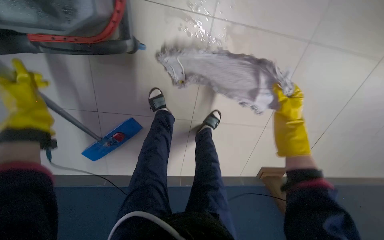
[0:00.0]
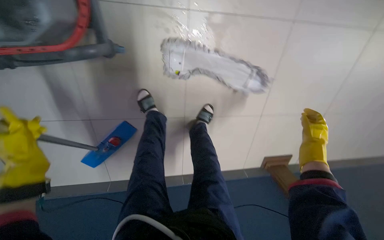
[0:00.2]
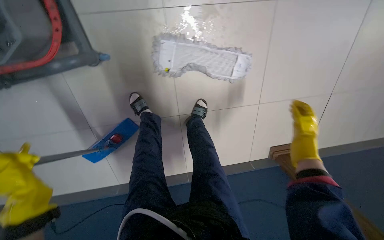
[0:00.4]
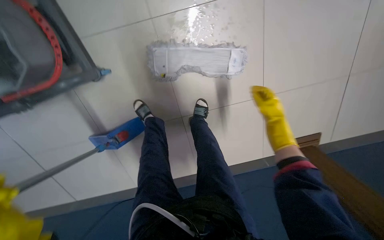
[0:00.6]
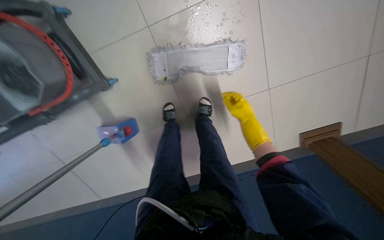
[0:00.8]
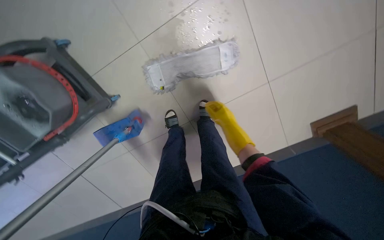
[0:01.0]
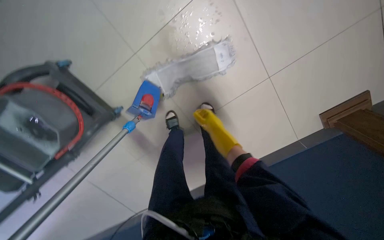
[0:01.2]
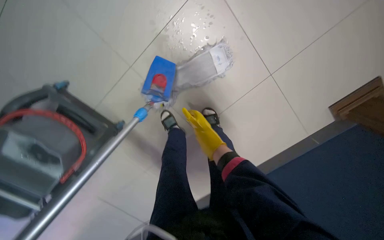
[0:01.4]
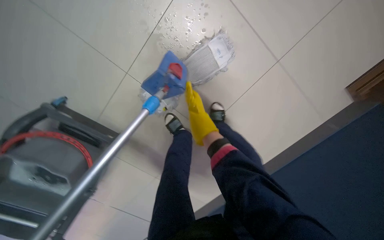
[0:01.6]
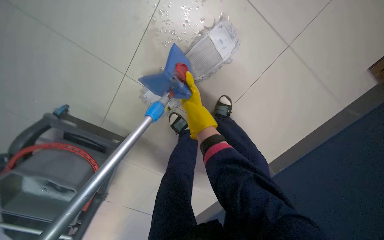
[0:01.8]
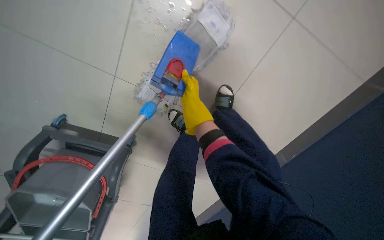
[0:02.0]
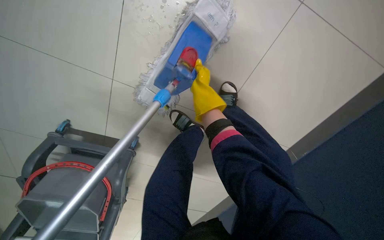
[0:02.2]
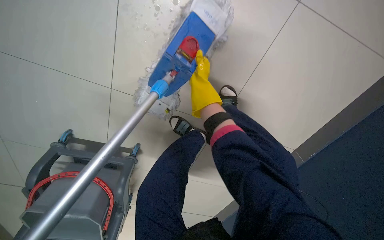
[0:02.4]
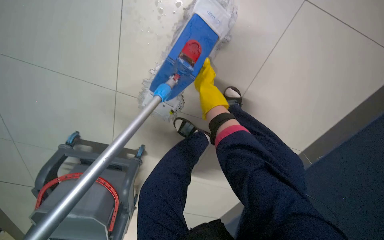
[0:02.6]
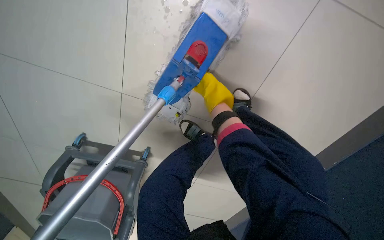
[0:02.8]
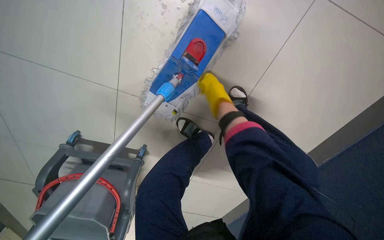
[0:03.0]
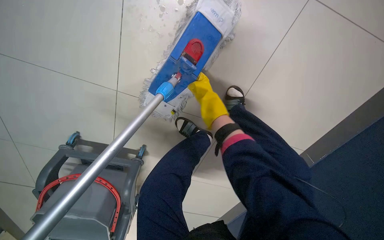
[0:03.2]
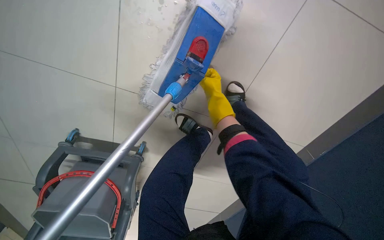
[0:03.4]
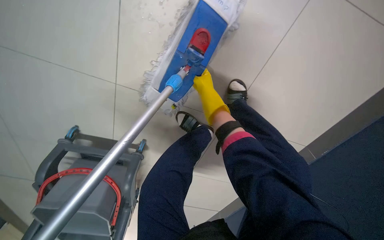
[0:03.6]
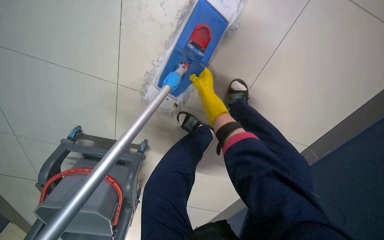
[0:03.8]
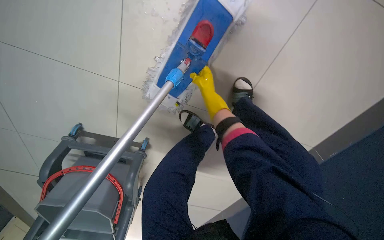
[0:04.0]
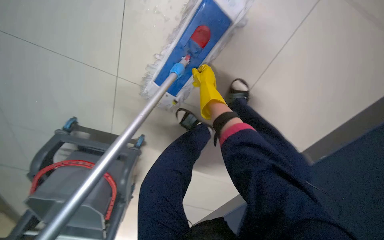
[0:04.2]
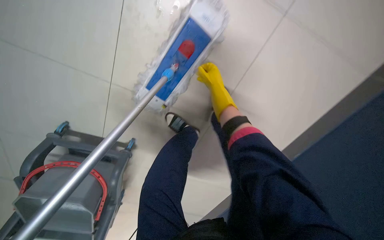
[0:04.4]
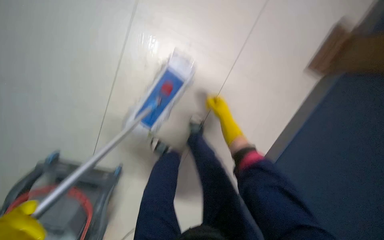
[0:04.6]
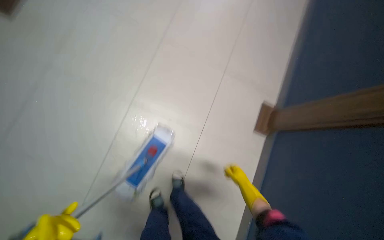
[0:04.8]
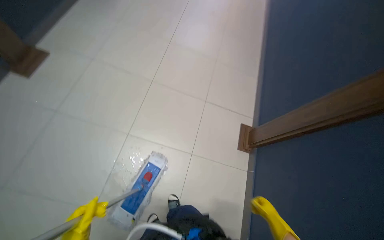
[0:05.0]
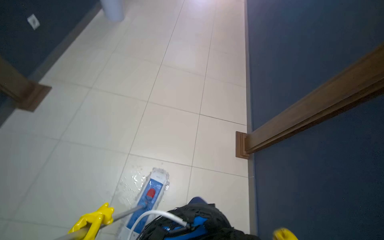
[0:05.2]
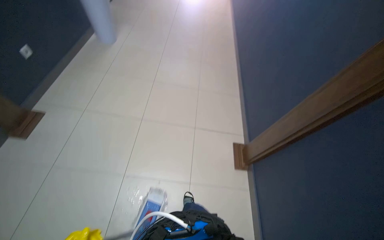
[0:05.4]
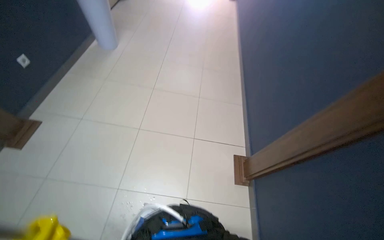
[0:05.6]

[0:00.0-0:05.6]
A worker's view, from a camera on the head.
Job: preparing cleaning supplies.
The whole recording: Wringing cleaning cloth in bucket. The worker wrings a cleaning cloth in the bucket of the cleaning cart.
0:00.0 to 0:01.4: The camera travels to the right, approximately 40 cm. The camera sweeps to the left, by about 25 degrees. Everything in view rotates about 35 degrees counterclockwise.
0:01.4 to 0:02.8: The camera is aimed roughly 15 degrees further to the left. The right hand is displaced up the picture by some 25 cm.

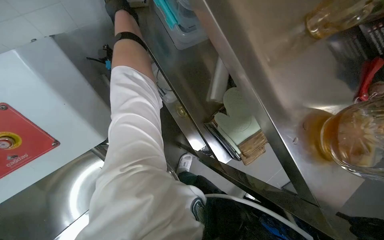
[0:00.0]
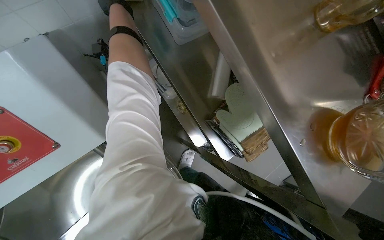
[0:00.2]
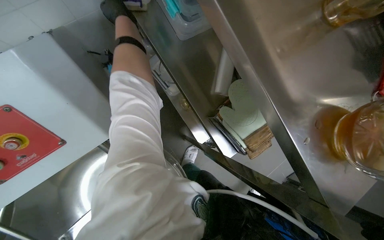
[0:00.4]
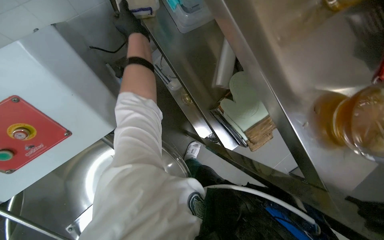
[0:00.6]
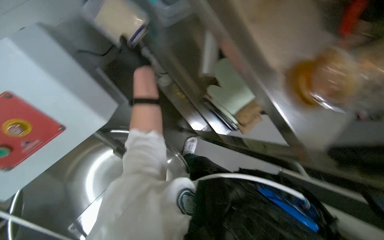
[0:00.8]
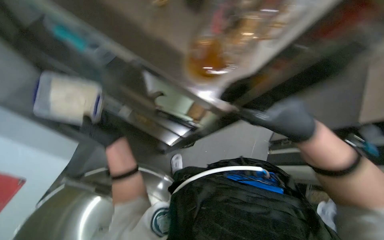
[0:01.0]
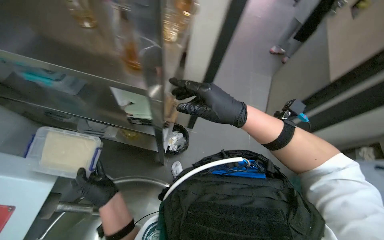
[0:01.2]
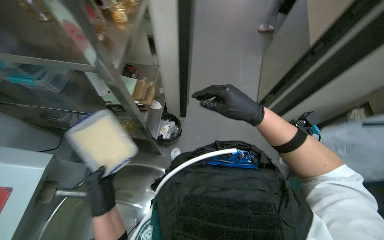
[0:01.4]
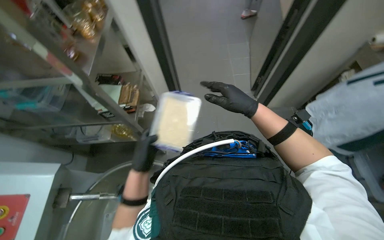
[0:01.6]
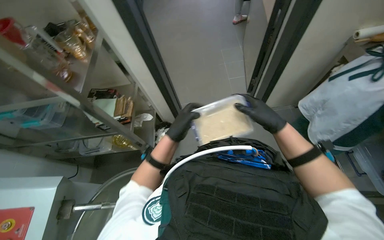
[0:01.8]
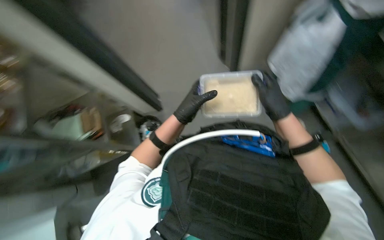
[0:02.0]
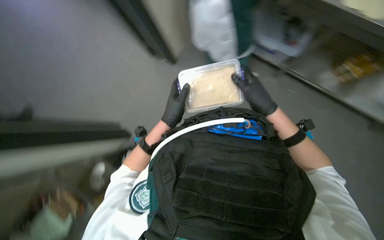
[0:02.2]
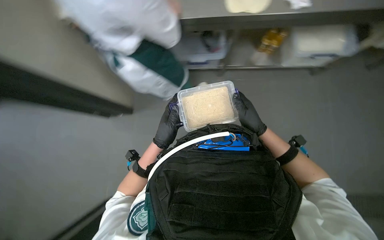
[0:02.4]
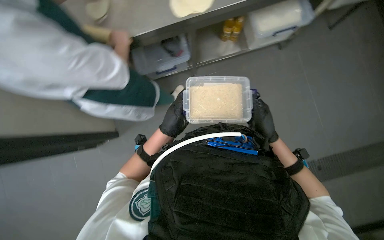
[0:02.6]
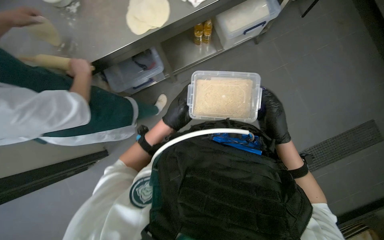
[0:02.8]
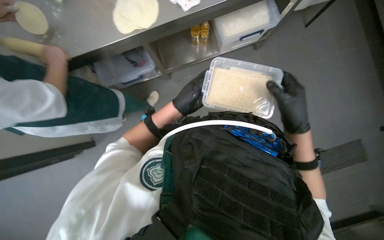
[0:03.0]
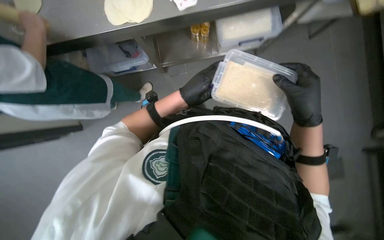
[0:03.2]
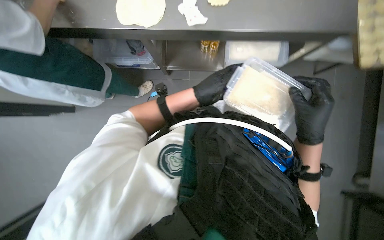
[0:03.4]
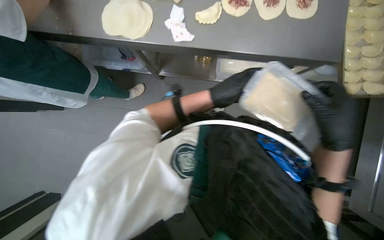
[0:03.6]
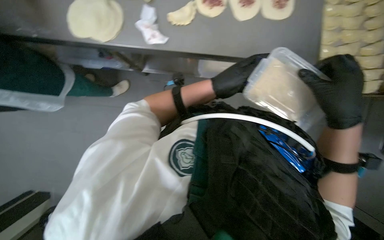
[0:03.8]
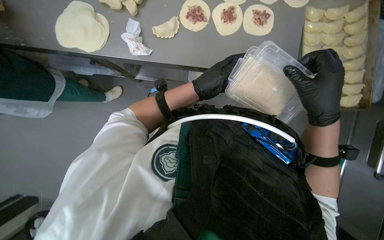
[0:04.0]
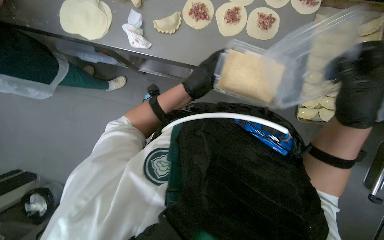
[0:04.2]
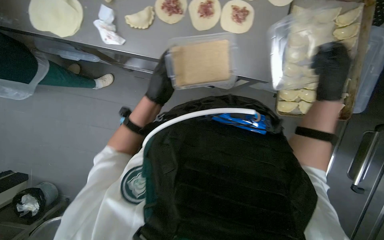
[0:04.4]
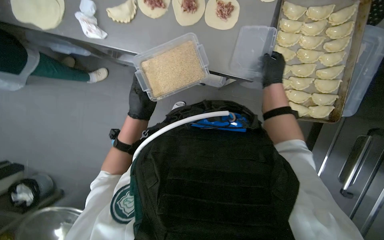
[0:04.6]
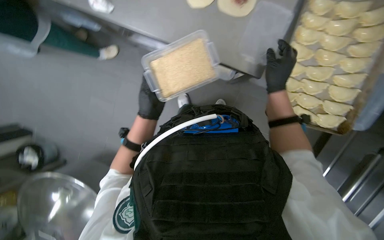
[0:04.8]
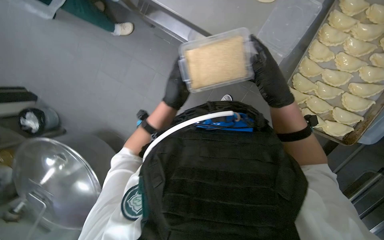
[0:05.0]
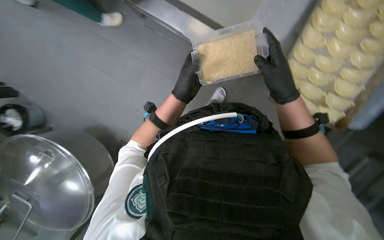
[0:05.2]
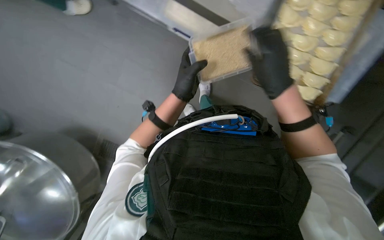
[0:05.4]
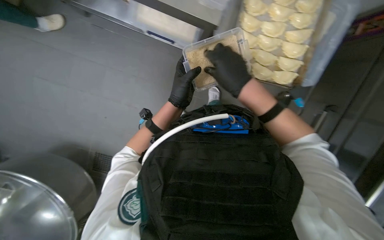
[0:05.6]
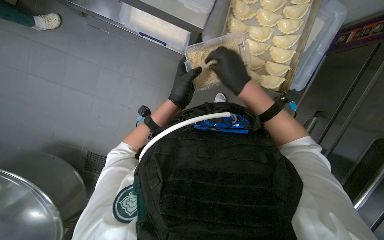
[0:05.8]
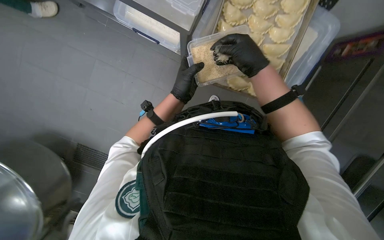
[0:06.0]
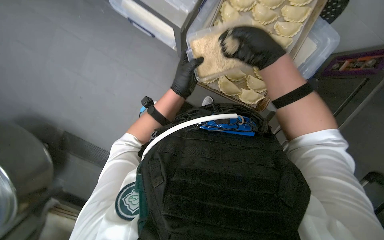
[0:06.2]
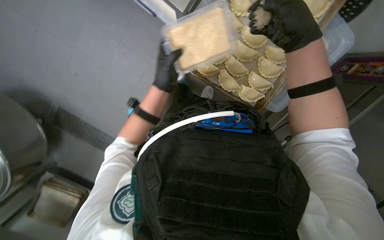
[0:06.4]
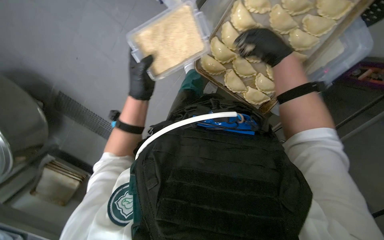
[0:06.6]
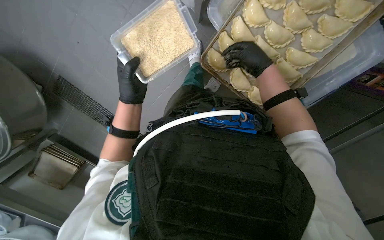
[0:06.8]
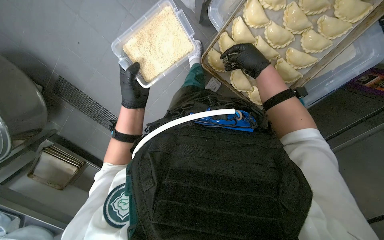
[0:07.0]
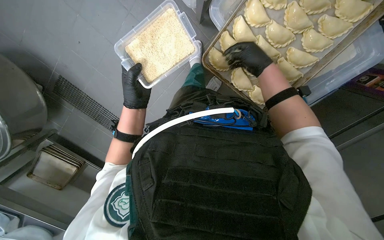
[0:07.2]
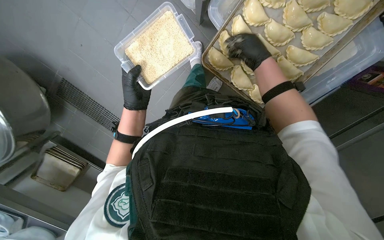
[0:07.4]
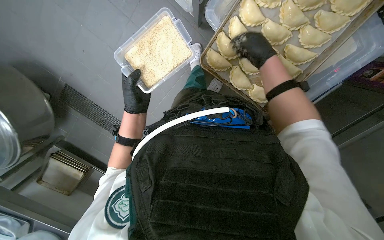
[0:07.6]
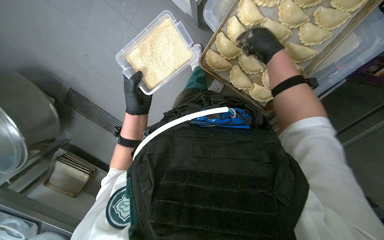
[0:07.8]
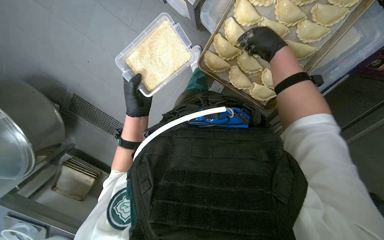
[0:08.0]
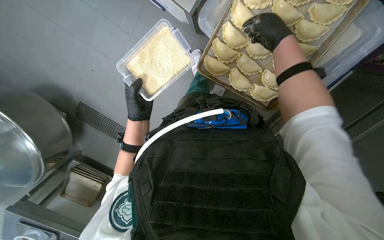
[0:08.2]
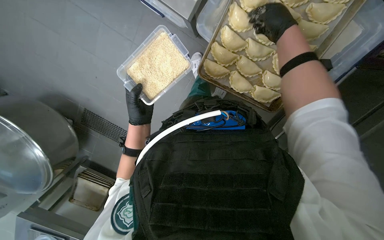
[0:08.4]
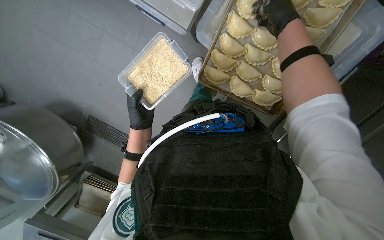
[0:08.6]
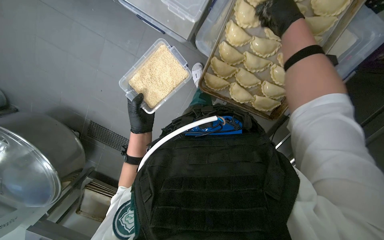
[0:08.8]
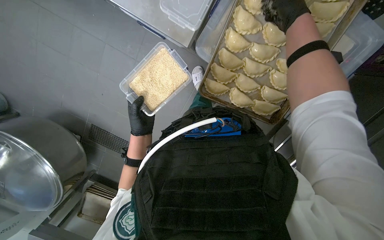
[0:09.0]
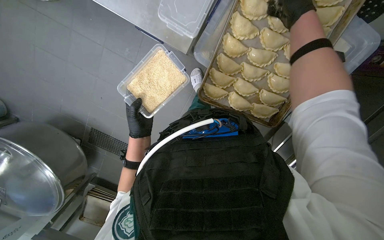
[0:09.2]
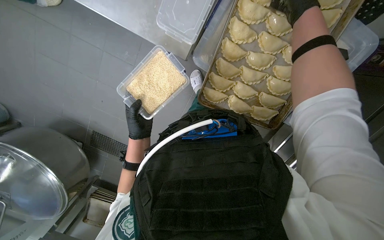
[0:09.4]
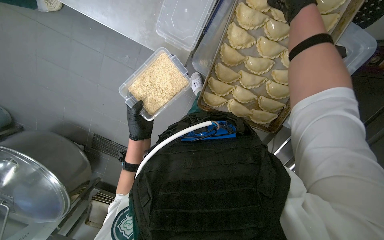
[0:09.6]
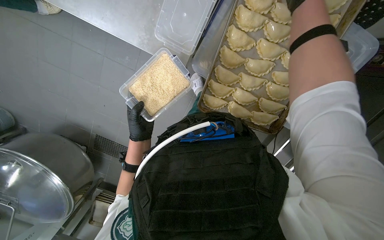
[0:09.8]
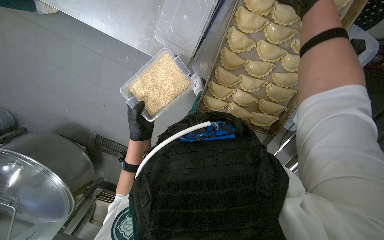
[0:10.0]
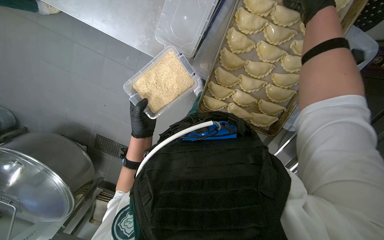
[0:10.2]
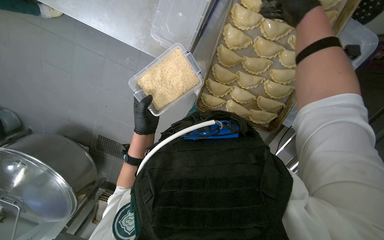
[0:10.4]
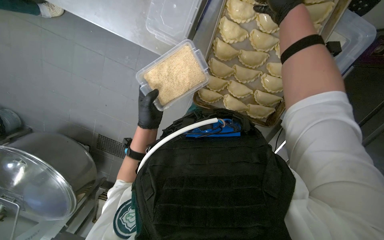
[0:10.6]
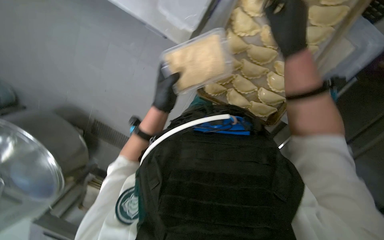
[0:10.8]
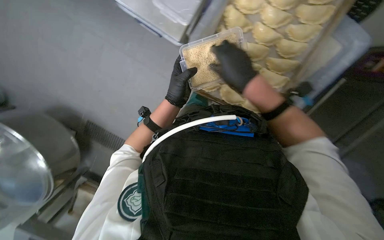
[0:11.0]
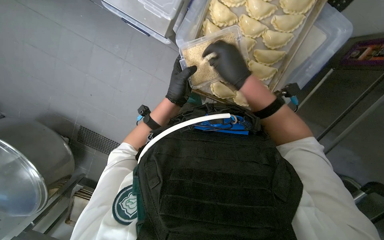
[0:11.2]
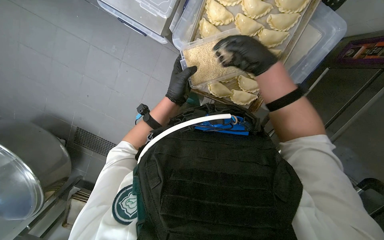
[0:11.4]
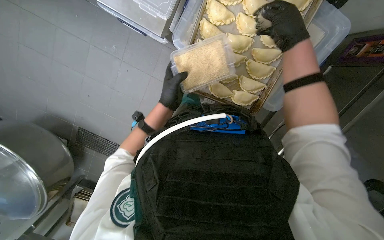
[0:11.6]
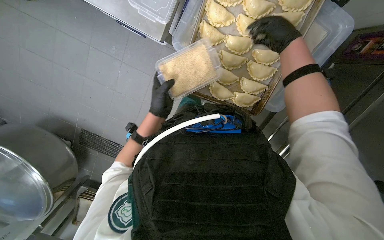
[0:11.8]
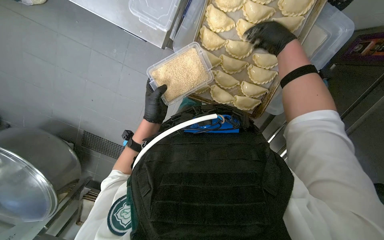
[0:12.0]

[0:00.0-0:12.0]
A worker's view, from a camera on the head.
Job: preparing food.
The whole recording: Sprinkling sesame seeds on dumplings. The worker sprinkles sesame seeds onto the egg-washed dumplings on a baking sheet.
0:00.0 to 0:01.6: The wearer looks approximately 45 degrees further to the right.
0:03.0 to 0:04.4: The right hand heads to the right, covering some 30 cm.
0:04.4 to 0:06.0: The left hand is displaced to the right by about 25 cm.
0:06.0 to 0:07.6: The left hand goes some 20 cm to the left; the right hand goes some 15 cm farther from the camera.
0:07.6 to 0:09.0: The right hand heads nearer to the camera, covering approximately 15 cm.
0:10.4 to 0:12.0: The right hand shifts approximately 10 cm farther from the camera, and goes down the picture and returns, some 15 cm each way.

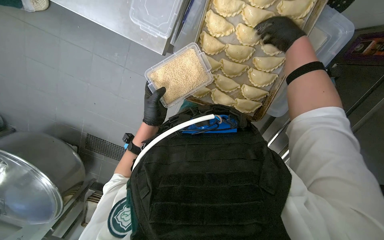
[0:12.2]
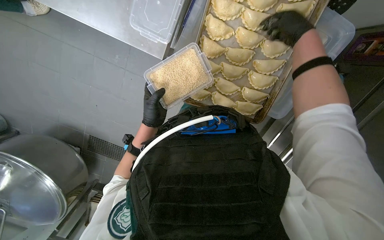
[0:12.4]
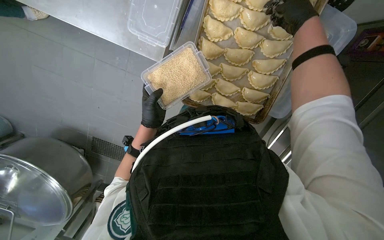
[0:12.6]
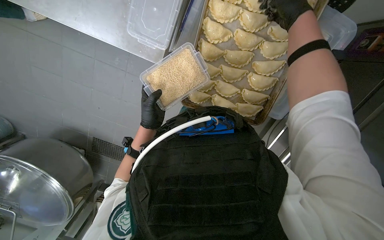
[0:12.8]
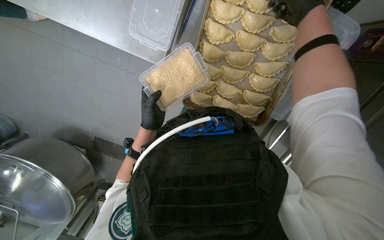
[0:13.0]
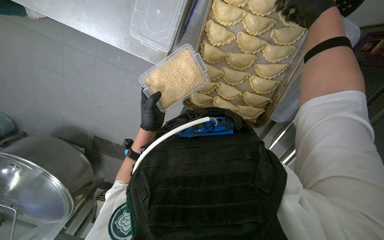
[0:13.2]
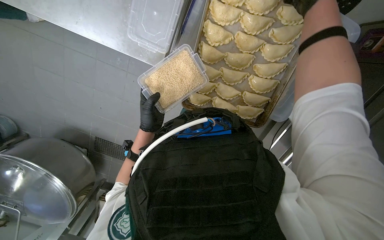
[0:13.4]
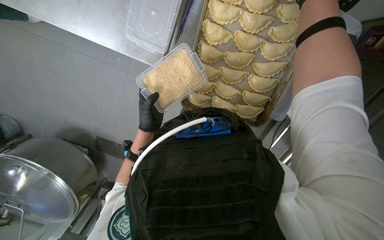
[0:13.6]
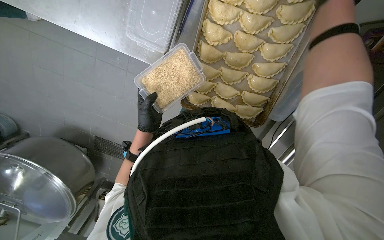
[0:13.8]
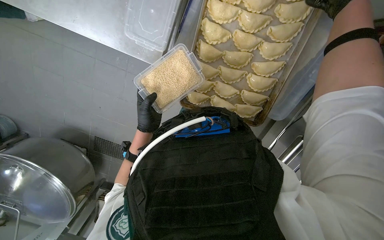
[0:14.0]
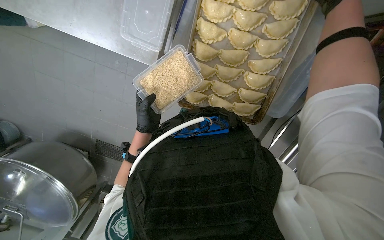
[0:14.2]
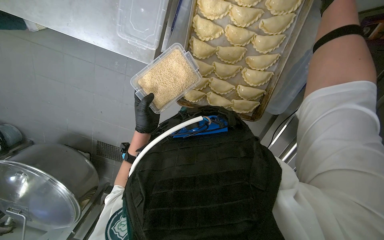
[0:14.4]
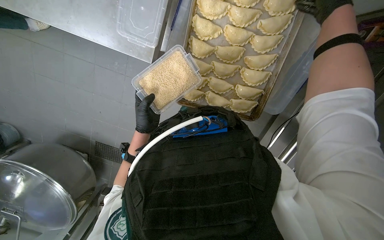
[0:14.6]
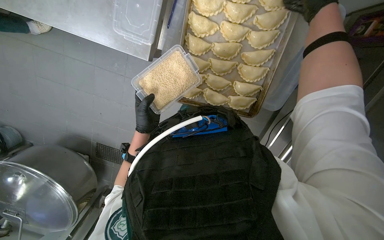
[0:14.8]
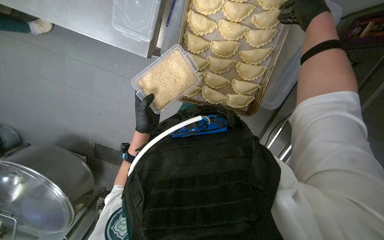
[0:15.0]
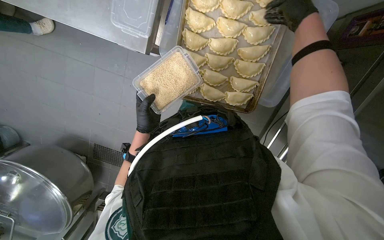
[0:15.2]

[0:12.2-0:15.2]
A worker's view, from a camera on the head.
Job: preparing food.
The whole recording: Sprinkling sesame seeds on dumplings. The worker sprinkles sesame seeds onto the egg-washed dumplings on a baking sheet.
0:12.2 to 0:13.8: The right hand goes some 10 cm nearer to the camera.
0:13.8 to 0:15.2: The right hand travels farther from the camera by approximately 10 cm.
